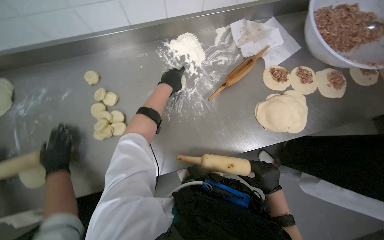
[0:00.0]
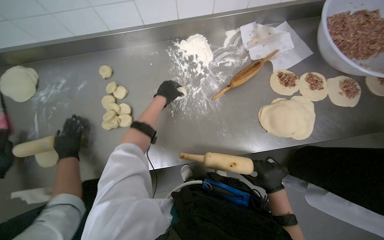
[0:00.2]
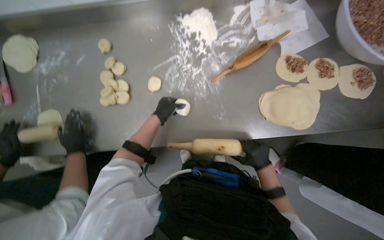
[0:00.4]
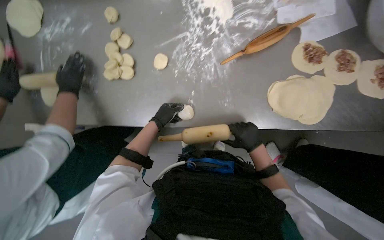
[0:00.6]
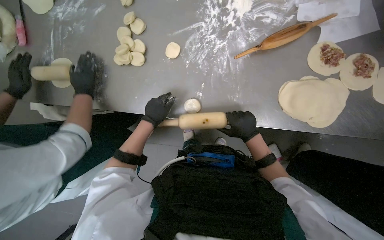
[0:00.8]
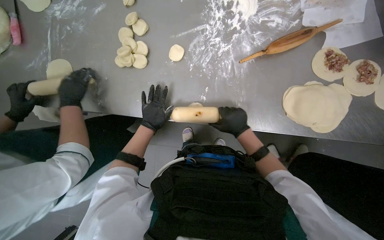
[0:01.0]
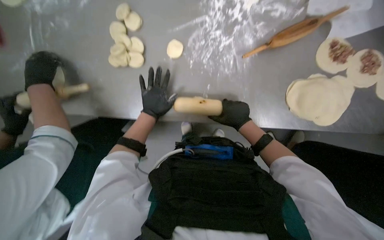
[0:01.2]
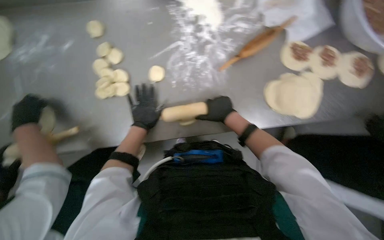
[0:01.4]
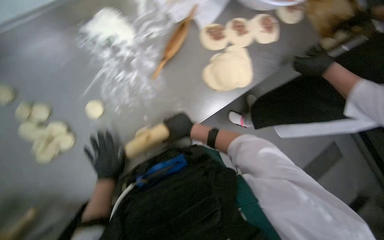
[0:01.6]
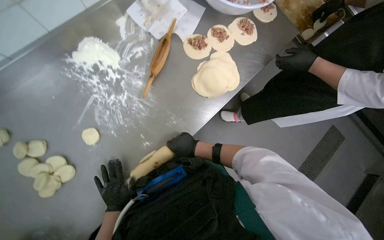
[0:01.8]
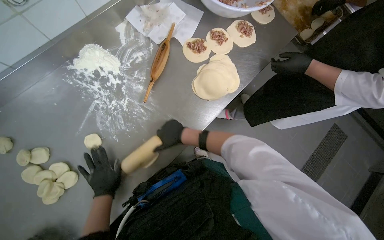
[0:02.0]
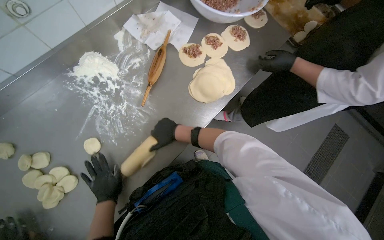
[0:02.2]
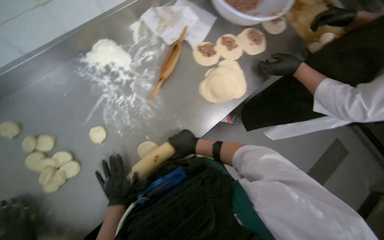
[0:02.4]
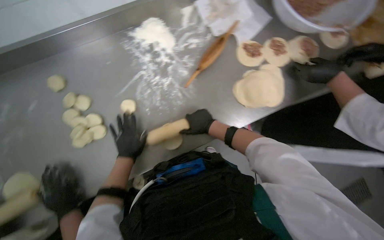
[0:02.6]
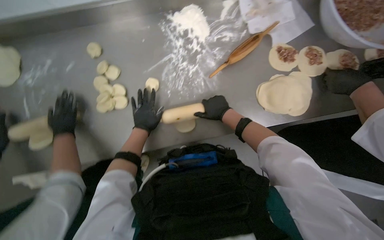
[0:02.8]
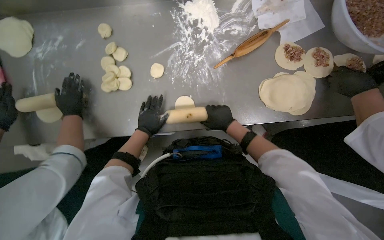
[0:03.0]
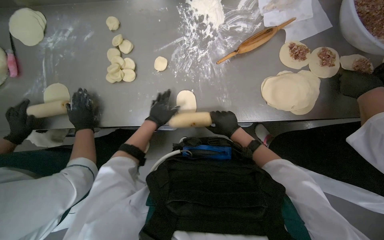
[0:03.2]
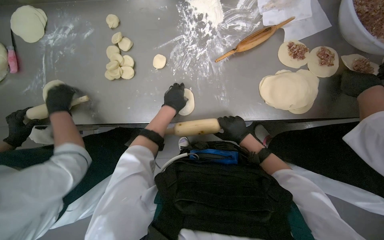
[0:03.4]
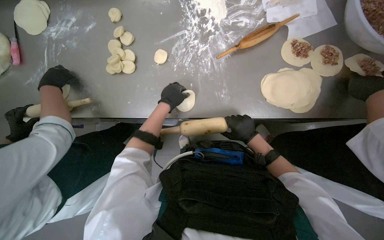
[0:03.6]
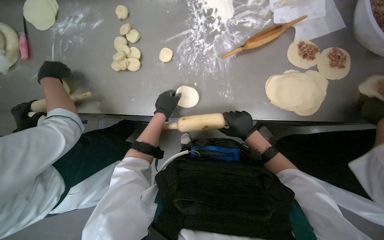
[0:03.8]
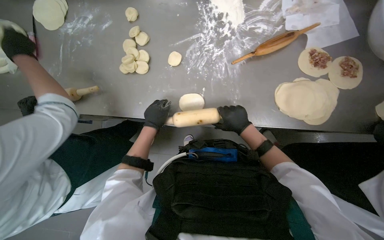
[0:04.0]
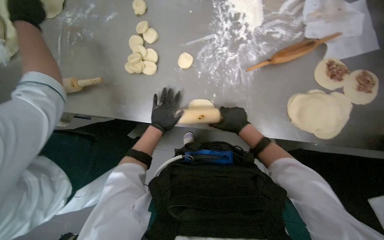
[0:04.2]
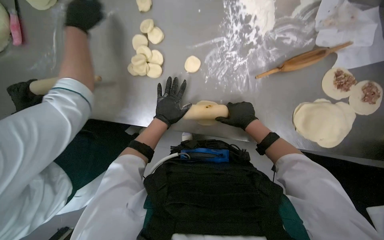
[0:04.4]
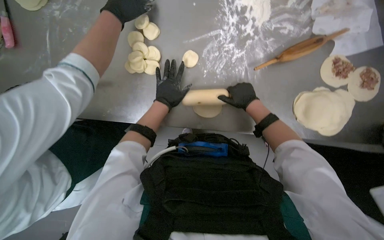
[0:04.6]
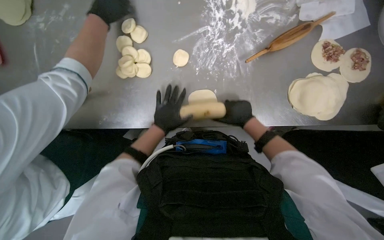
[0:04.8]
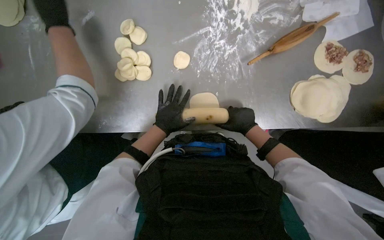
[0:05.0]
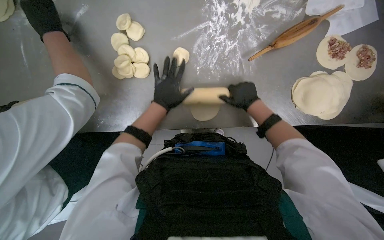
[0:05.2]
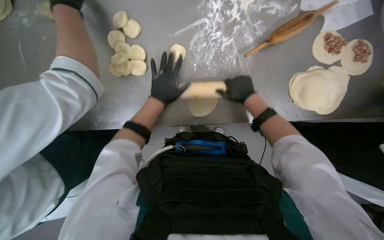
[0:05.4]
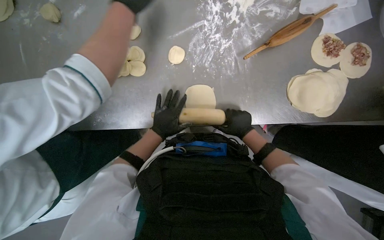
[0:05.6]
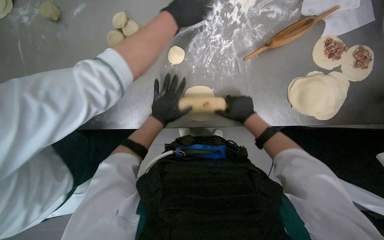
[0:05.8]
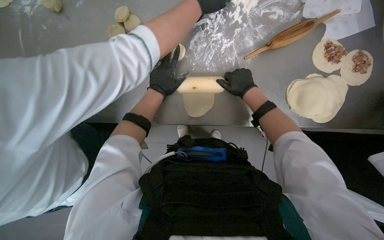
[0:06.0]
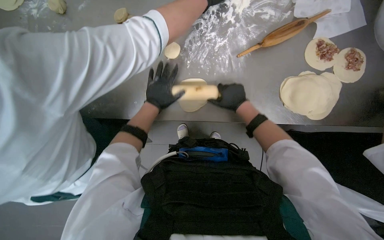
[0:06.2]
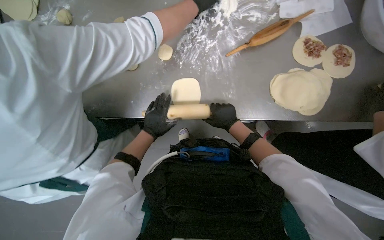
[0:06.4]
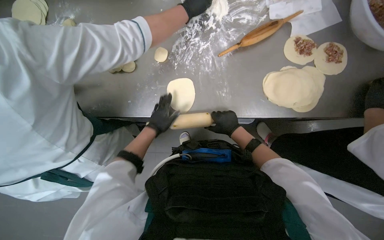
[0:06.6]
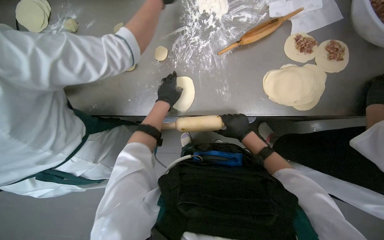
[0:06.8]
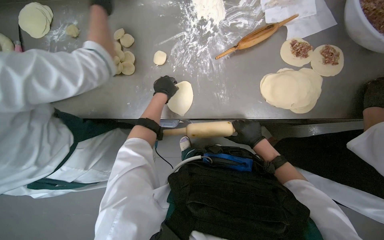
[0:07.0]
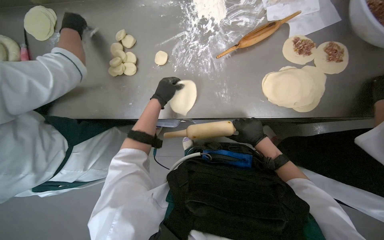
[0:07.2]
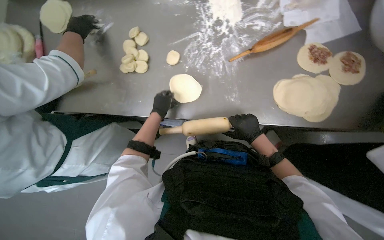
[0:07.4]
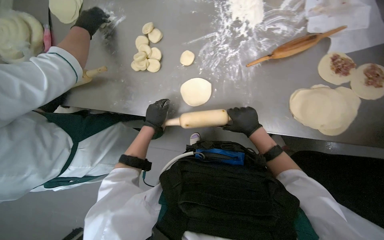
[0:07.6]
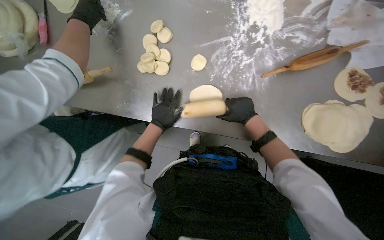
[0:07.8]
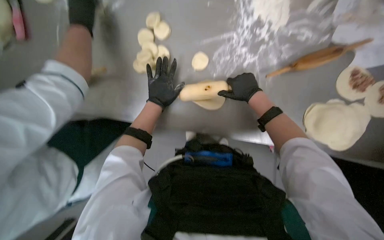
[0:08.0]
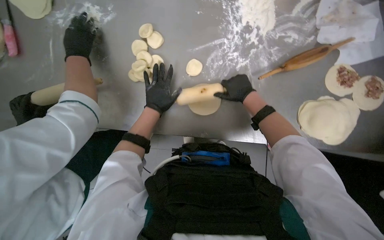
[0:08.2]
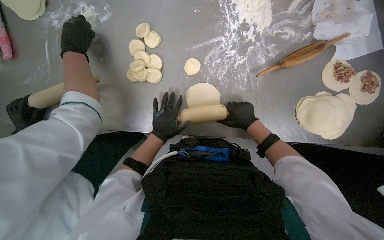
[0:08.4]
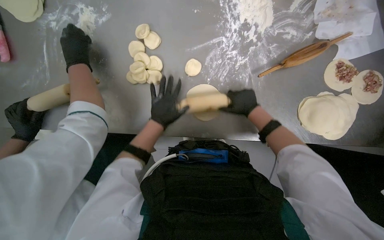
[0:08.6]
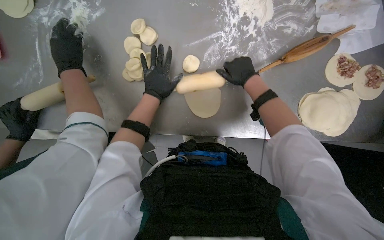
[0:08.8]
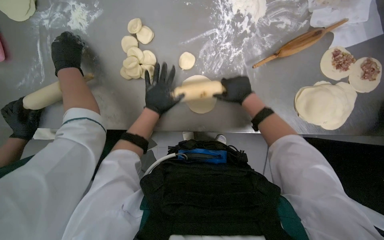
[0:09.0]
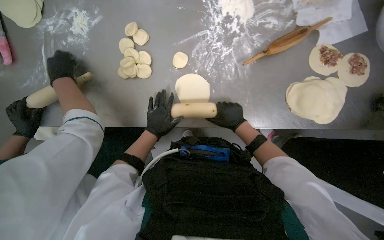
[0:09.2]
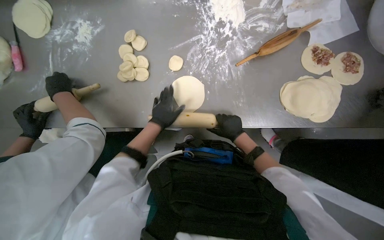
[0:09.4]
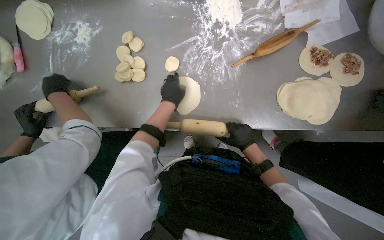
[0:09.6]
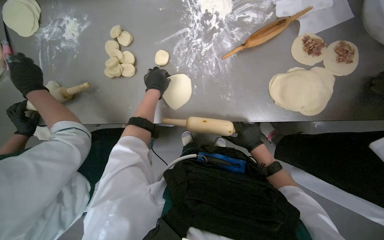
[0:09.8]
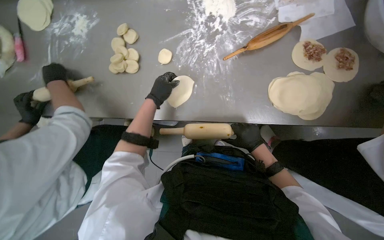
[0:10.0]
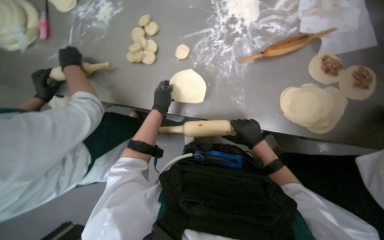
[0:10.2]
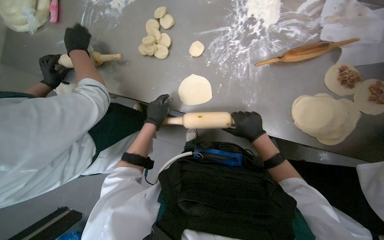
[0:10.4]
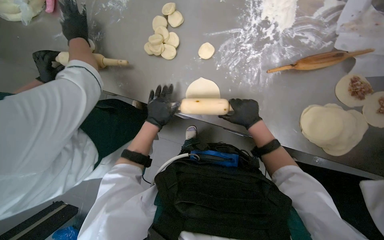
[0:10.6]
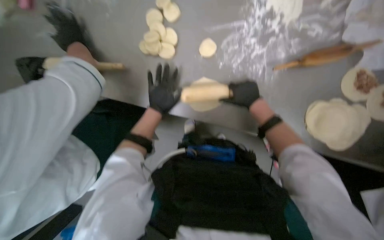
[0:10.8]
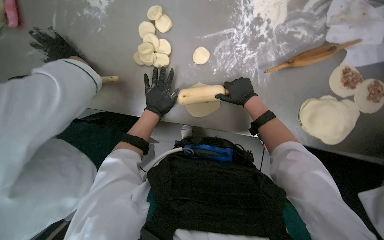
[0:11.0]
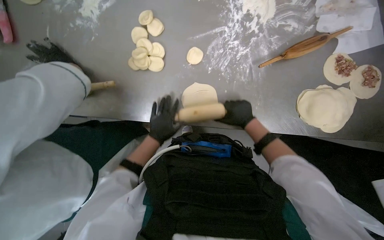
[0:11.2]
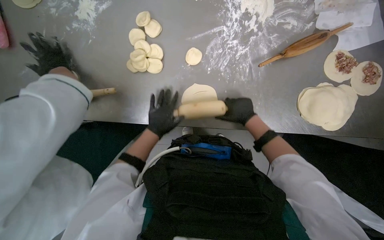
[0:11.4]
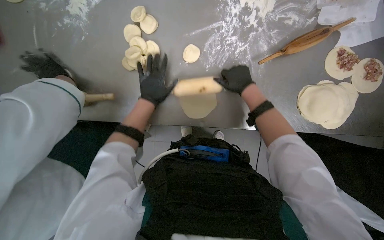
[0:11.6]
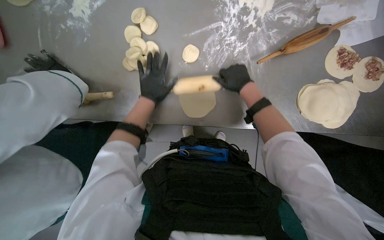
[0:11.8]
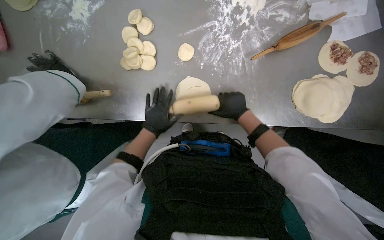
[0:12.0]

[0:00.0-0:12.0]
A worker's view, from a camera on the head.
Job: preparing food.
The whole recording: Rolling dough circles. The worker uses a rolling pin to flatten small dough circles on the metal table.
0:01.6 to 0:03.0: The head turns to the left by about 30 degrees.
0:04.4 to 0:06.0: The right hand moves up and down the picture over about 15 cm, changing direction 3 times. Meanwhile the left hand goes up and down the picture, about 15 cm each way, reversing 2 times.
0:06.0 to 0:07.6: The right hand shifts approximately 10 cm down the picture; the left hand moves up and down the picture over about 15 cm, changing direction 2 times.
0:07.6 to 0:09.0: The left hand swings up and down the picture, some 15 cm each way, with 2 reversals. The right hand moves up and down the picture over some 15 cm, changing direction 2 times.
0:09.0 to 0:10.4: The left hand goes up and down the picture, about 15 cm each way, reversing 2 times. The right hand is displaced down the picture by approximately 15 cm.
0:10.4 to 0:12.0: The left hand moves about 20 cm up the picture and comes back, while the right hand swings up and down the picture, some 15 cm each way, with 3 reversals.

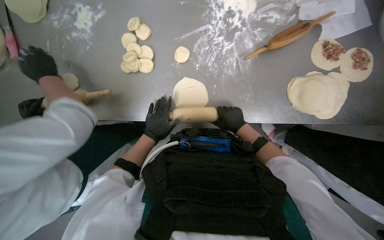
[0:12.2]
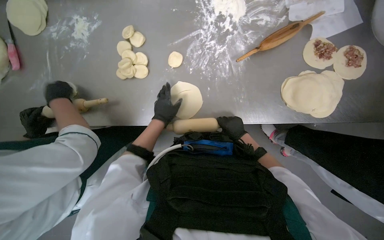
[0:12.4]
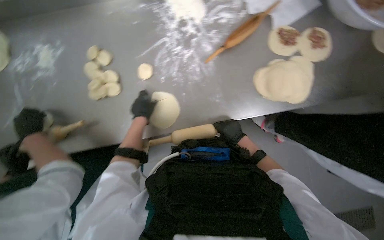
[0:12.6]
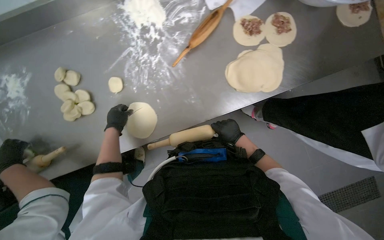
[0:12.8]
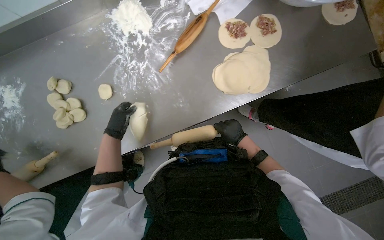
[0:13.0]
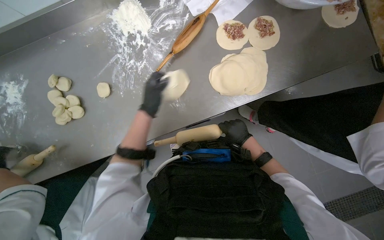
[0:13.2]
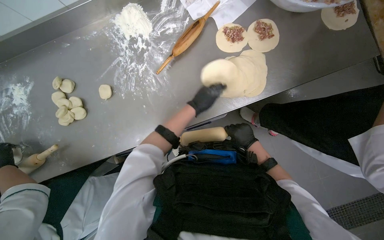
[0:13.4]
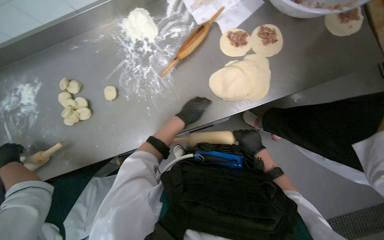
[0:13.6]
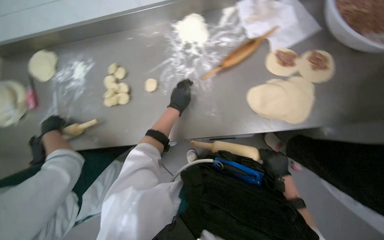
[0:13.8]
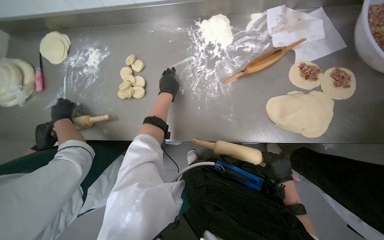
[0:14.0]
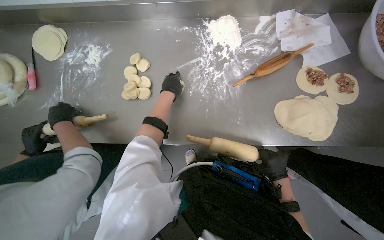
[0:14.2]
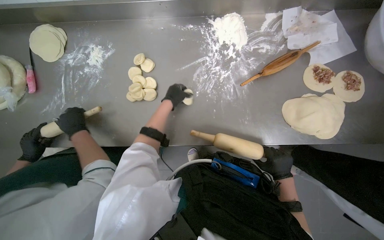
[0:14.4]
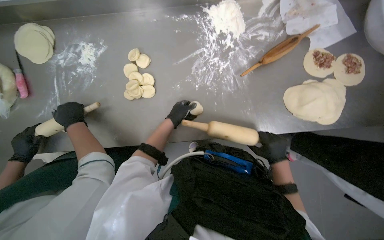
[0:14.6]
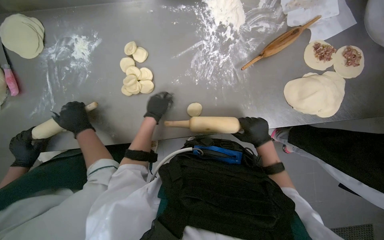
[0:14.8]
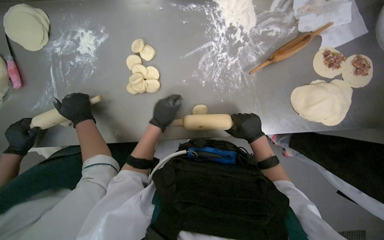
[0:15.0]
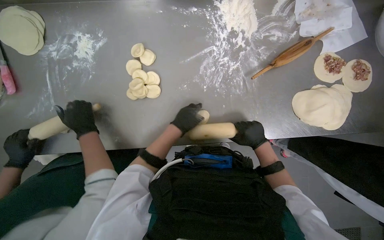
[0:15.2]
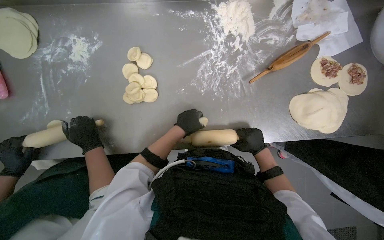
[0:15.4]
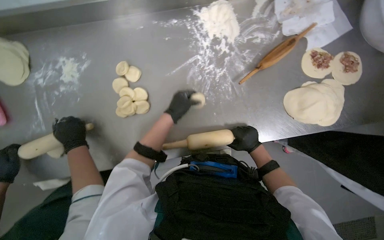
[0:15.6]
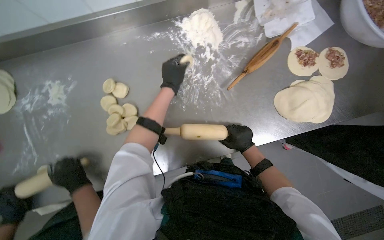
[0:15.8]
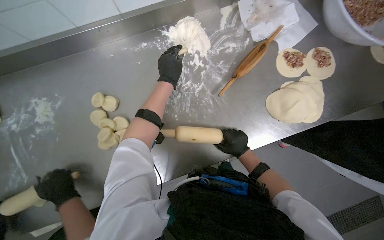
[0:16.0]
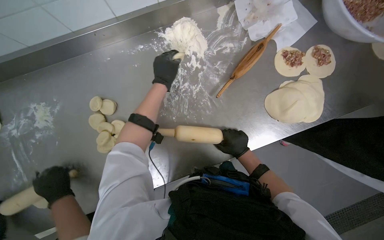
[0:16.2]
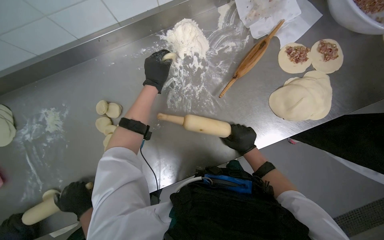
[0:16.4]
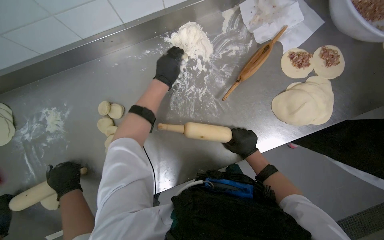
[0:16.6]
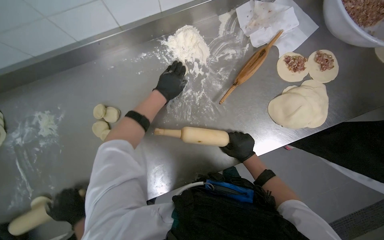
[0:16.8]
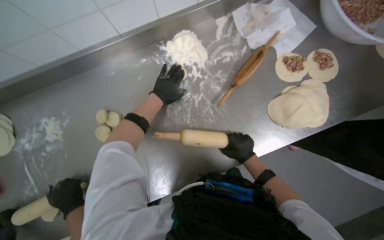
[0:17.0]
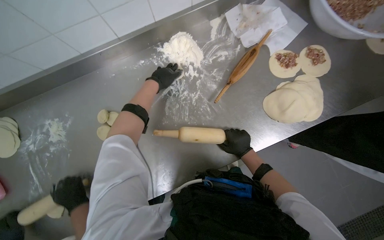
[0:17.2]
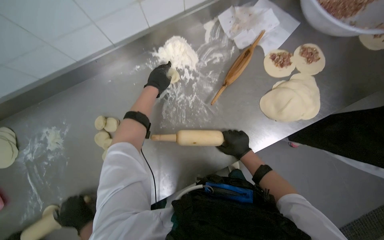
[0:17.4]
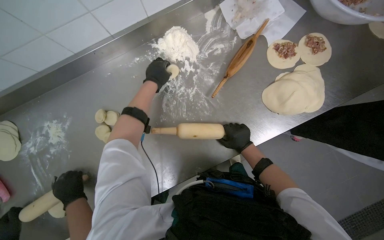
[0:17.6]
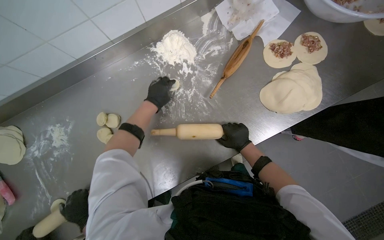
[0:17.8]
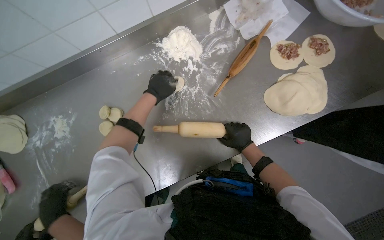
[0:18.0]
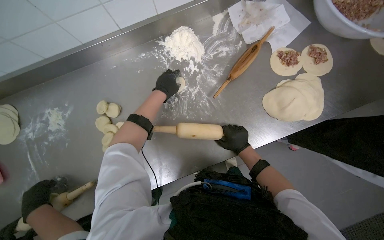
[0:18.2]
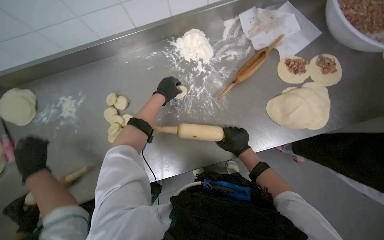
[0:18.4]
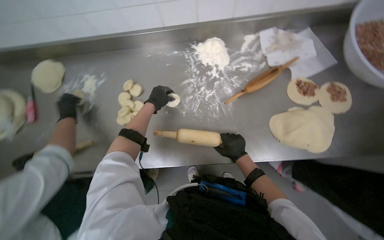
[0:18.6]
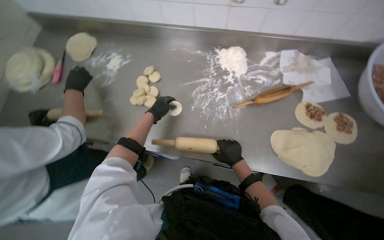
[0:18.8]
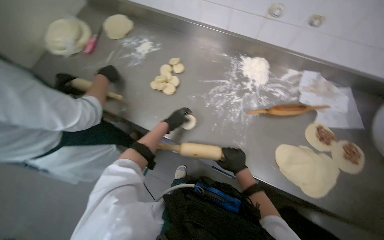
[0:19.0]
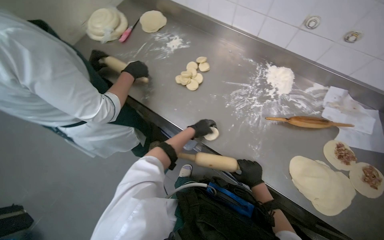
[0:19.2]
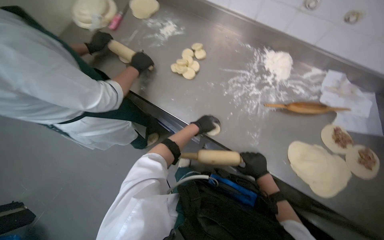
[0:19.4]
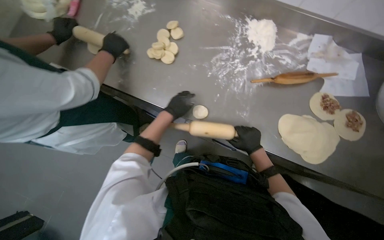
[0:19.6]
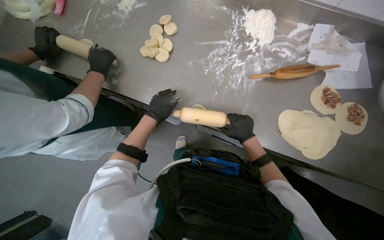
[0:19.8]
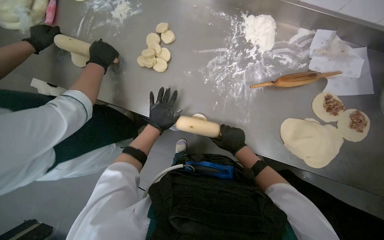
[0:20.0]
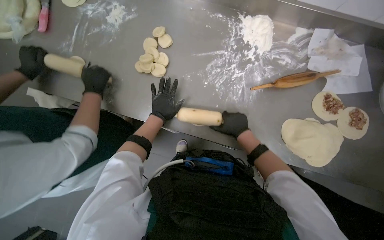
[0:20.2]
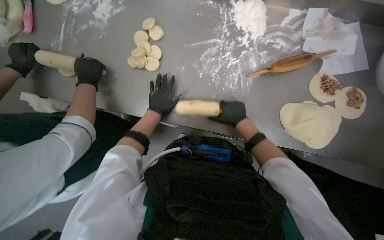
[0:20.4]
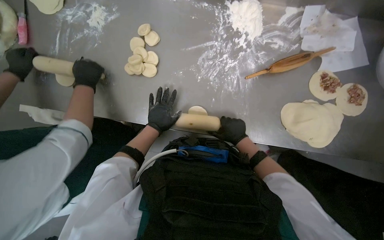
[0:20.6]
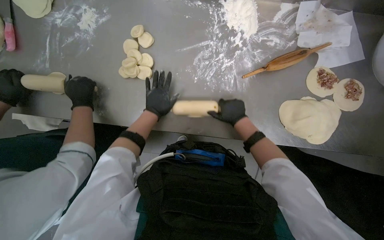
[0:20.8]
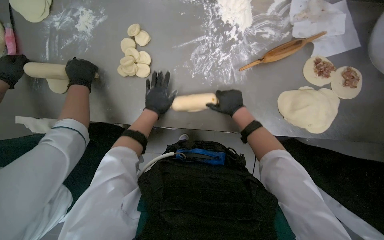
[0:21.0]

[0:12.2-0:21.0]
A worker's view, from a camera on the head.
Job: preparing food.
The whole recording: Rolling dough circles. The worker uses a rolling pin to flatten small dough circles on the metal table.
0:12.2 to 0:13.6: The left hand goes about 40 cm to the right and up the picture. The right hand shifts some 35 cm to the right.
0:13.6 to 0:15.2: The left hand reaches some 15 cm up the picture, then returns.
0:15.2 to 0:16.6: The left hand travels up the picture by about 30 cm.
0:16.6 to 0:18.0: The hands stay close to where they were, moving slightly.
0:18.0 to 0:19.6: The scene turns about 45 degrees clockwise in the picture.
0:19.6 to 0:21.0: The right hand goes up and down the picture, roughly 15 cm each way, reversing 2 times.
